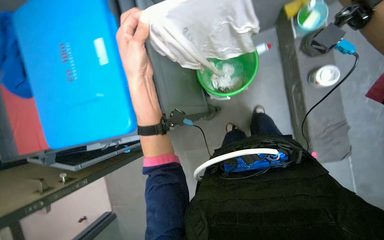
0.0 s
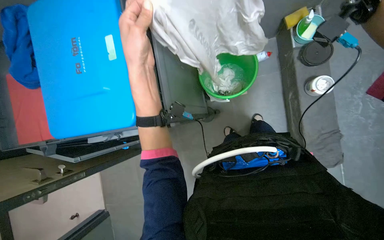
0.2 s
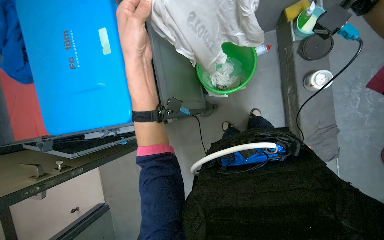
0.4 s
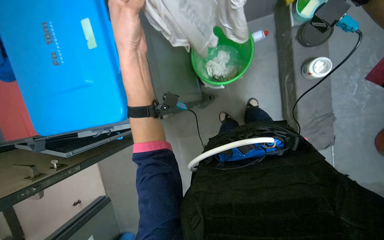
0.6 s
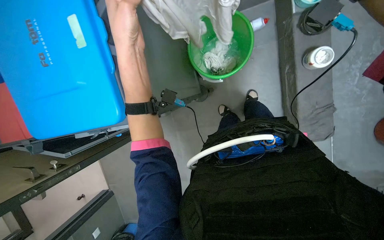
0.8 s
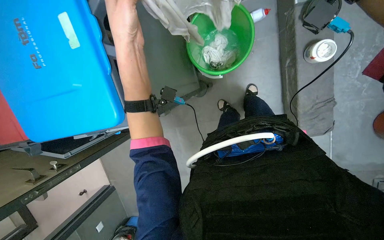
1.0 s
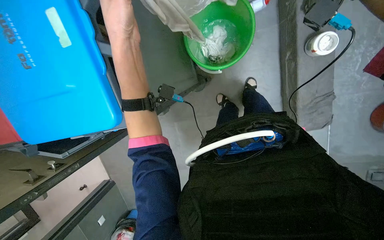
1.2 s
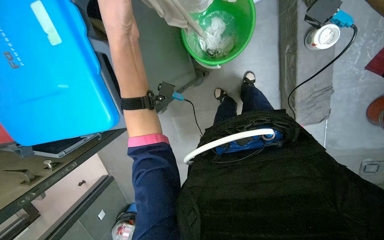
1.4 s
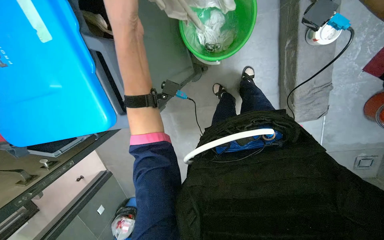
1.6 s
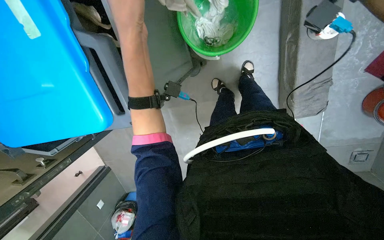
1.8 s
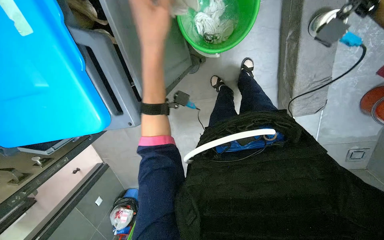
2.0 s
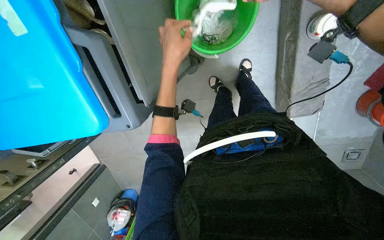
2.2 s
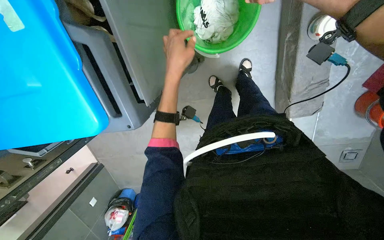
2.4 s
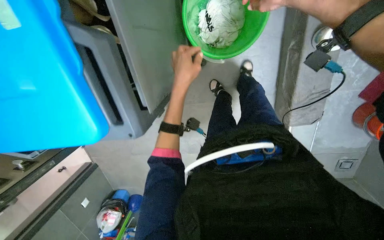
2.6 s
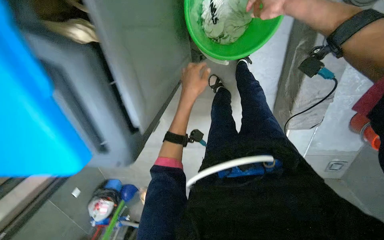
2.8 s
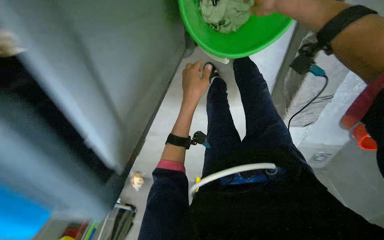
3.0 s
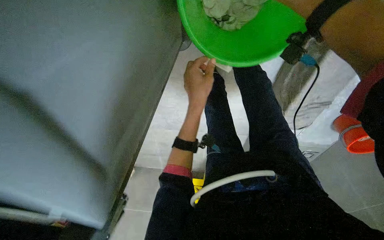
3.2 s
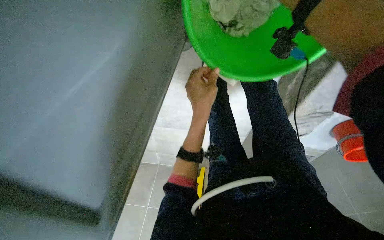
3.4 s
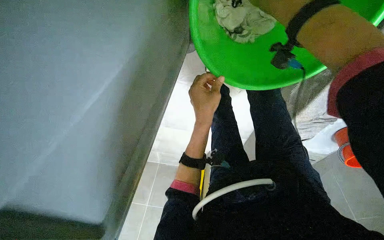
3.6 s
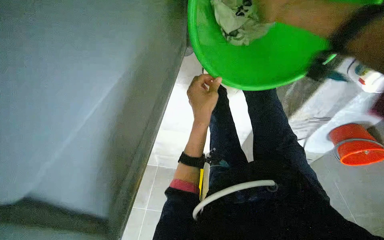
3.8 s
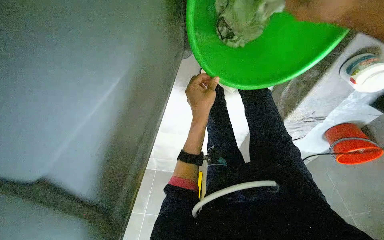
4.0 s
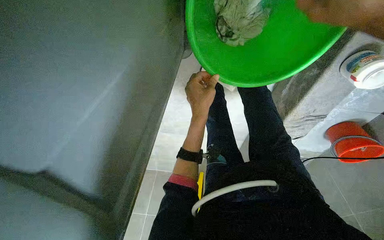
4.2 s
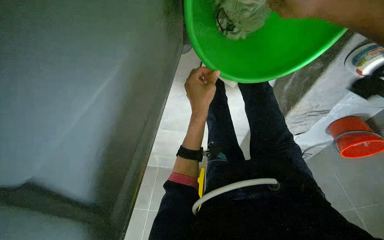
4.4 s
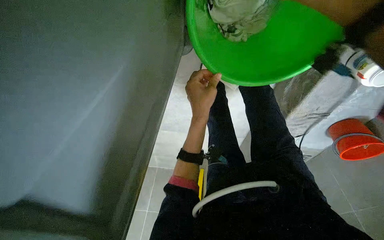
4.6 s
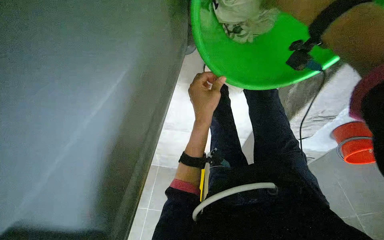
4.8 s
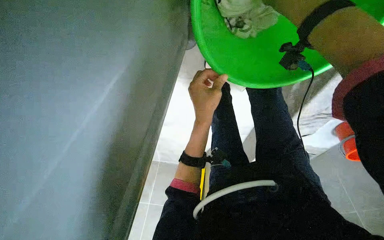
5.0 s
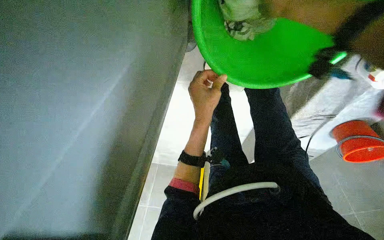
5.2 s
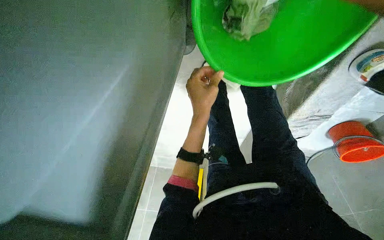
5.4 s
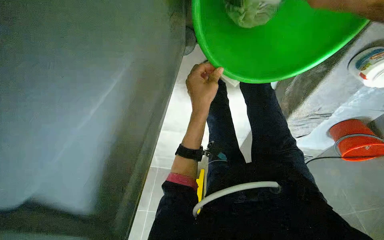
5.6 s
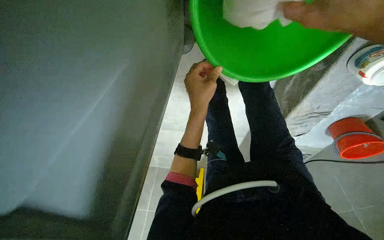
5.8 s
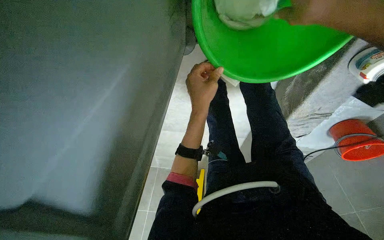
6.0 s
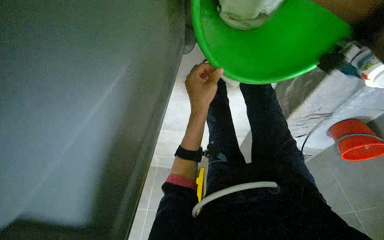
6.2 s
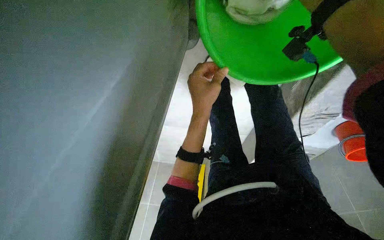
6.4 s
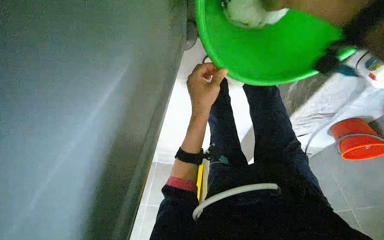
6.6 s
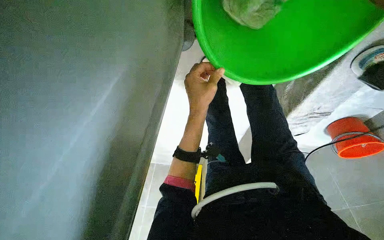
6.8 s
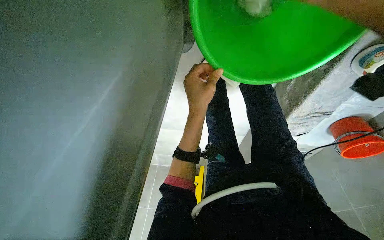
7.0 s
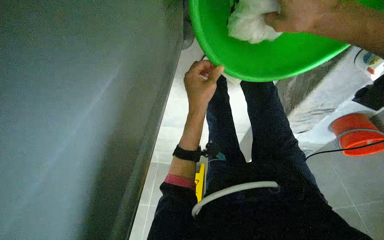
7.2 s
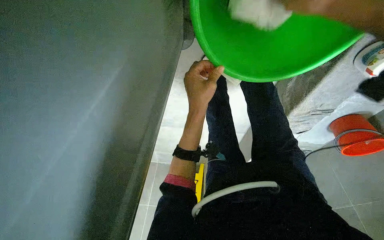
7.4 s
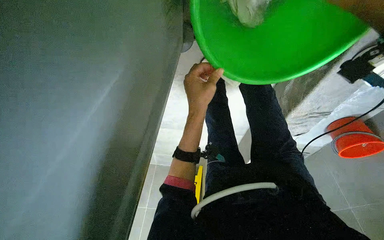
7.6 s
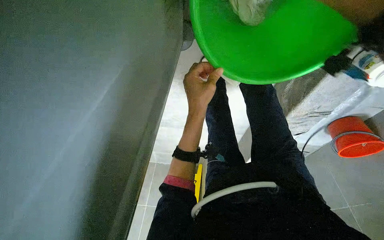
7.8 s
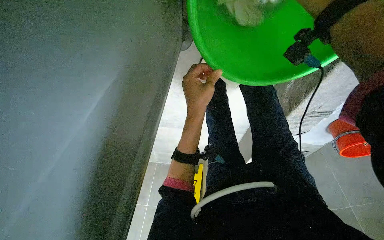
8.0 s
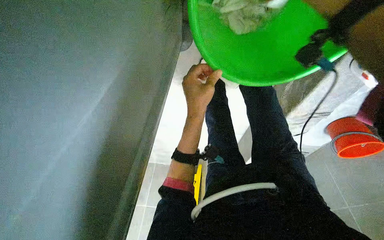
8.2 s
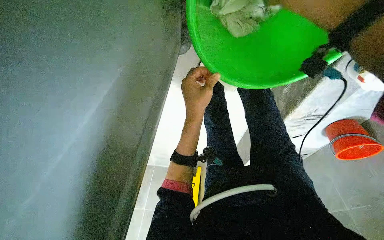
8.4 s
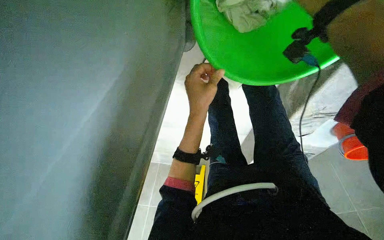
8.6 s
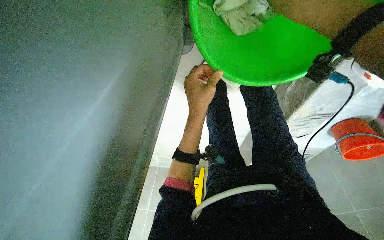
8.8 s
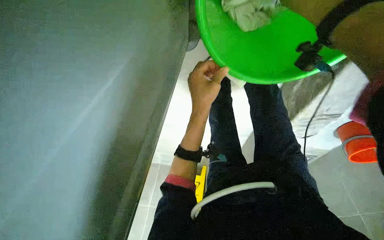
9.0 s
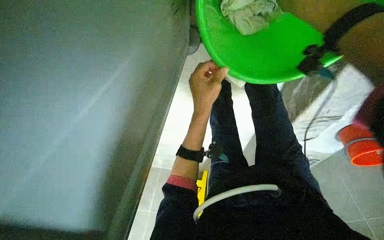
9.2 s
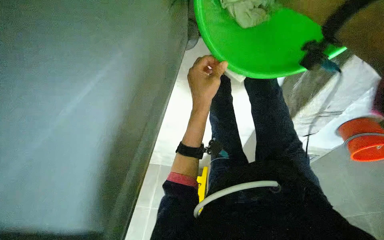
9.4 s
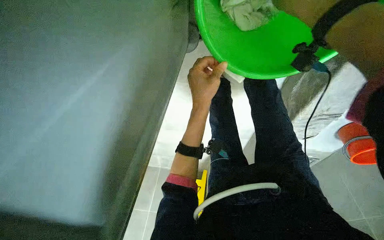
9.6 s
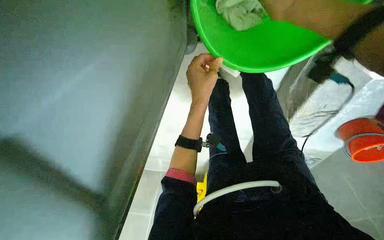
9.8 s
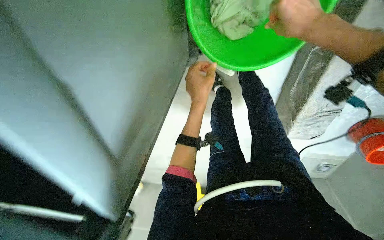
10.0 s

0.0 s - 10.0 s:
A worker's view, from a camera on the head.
Job: preparing cleaning supplies.
The whole recording: Wringing cleaning cloth. The worker wrings a cleaning cloth over a green bucket.
0.0 s - 1.4 s: The view tips downward by about 15 degrees.
1.4 s - 2.8 s: The left hand is displaced farther from the camera by about 35 cm.

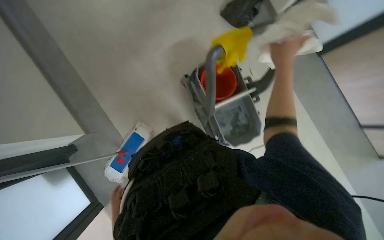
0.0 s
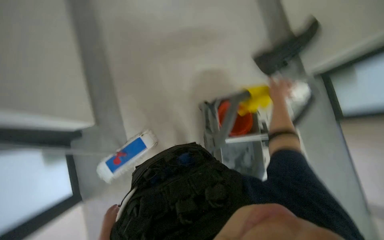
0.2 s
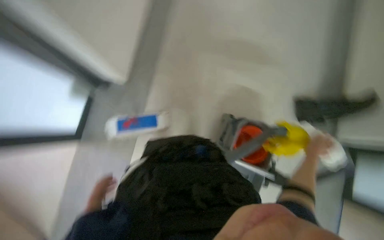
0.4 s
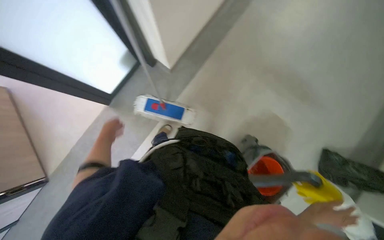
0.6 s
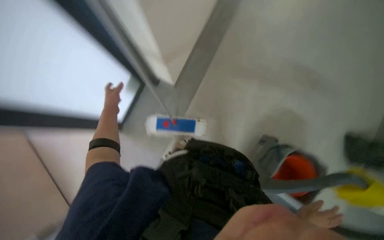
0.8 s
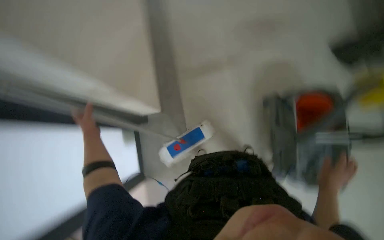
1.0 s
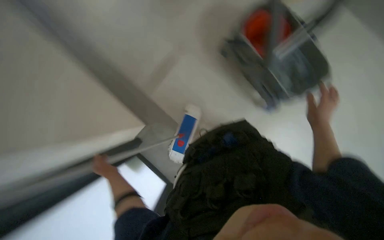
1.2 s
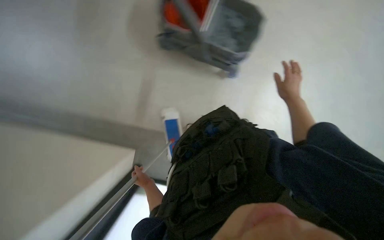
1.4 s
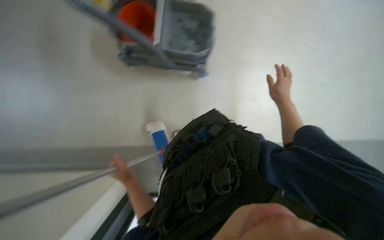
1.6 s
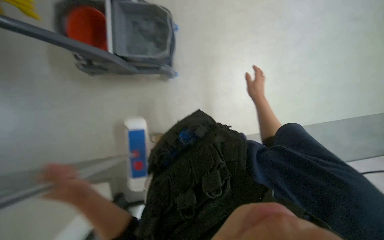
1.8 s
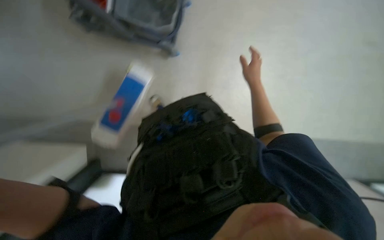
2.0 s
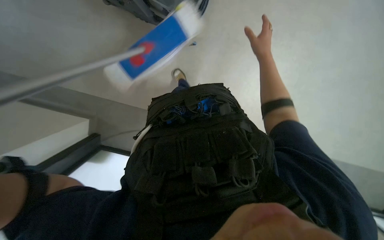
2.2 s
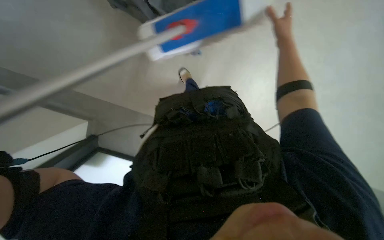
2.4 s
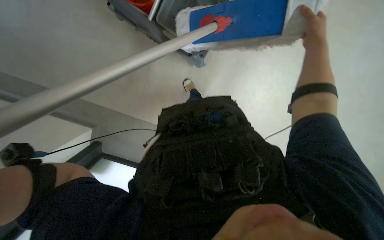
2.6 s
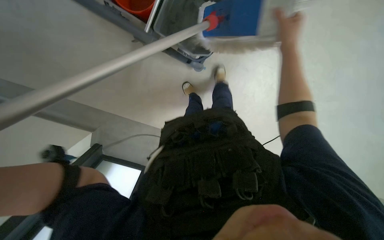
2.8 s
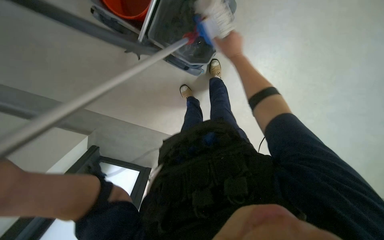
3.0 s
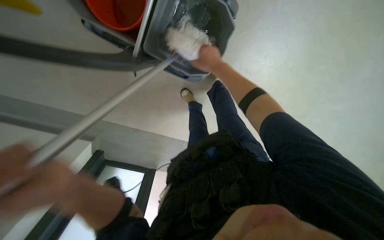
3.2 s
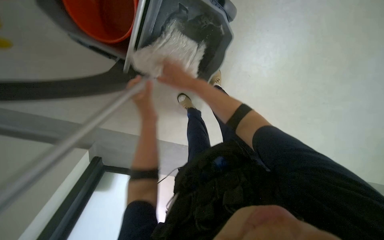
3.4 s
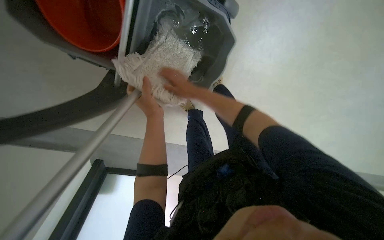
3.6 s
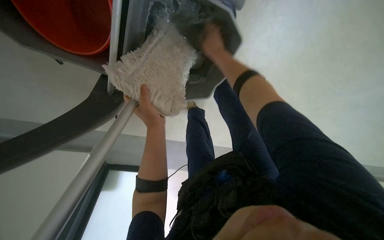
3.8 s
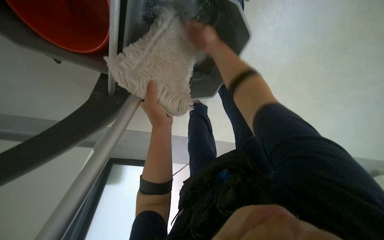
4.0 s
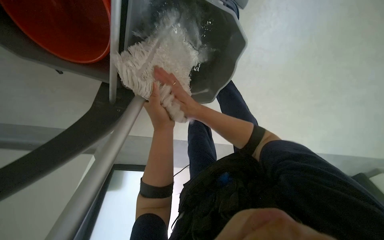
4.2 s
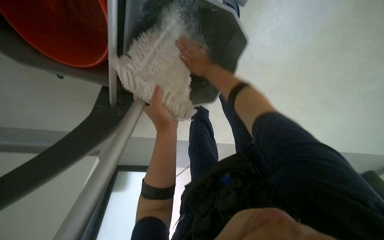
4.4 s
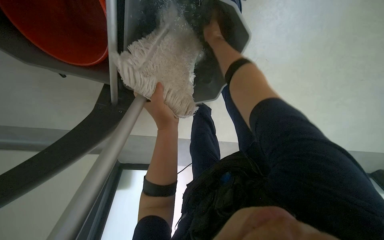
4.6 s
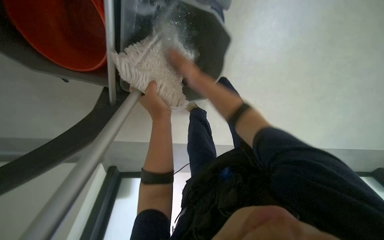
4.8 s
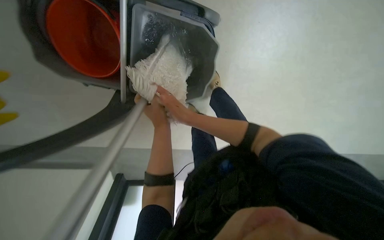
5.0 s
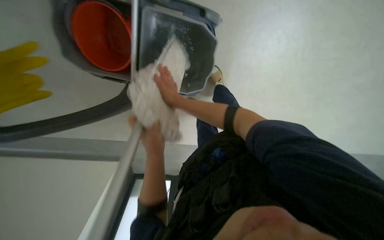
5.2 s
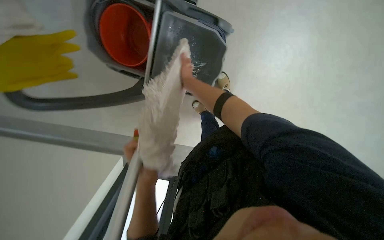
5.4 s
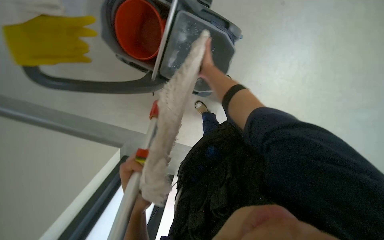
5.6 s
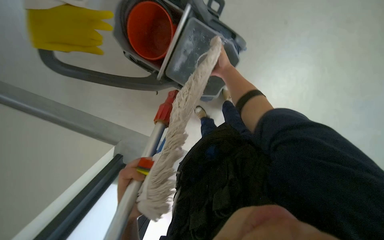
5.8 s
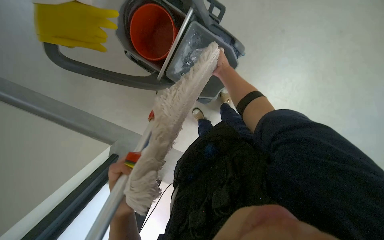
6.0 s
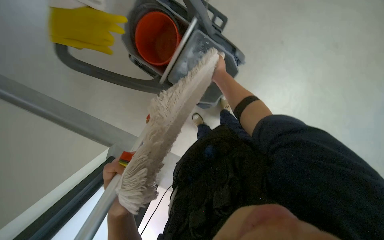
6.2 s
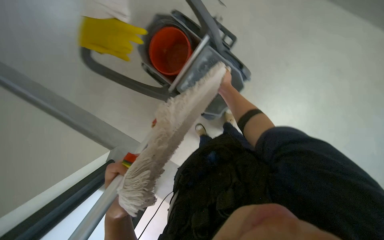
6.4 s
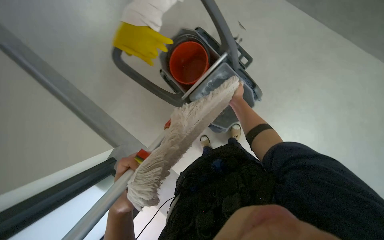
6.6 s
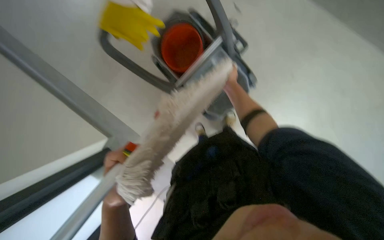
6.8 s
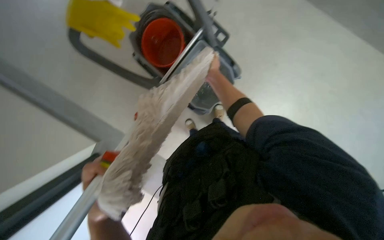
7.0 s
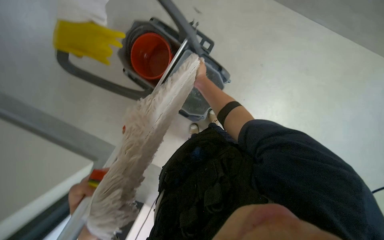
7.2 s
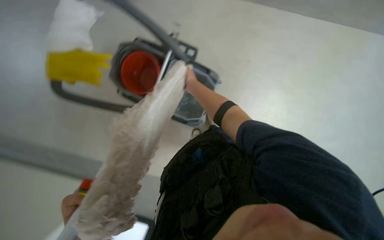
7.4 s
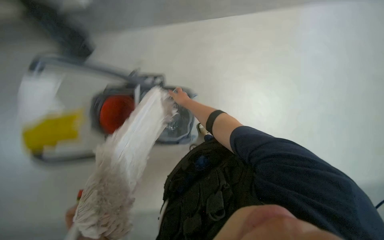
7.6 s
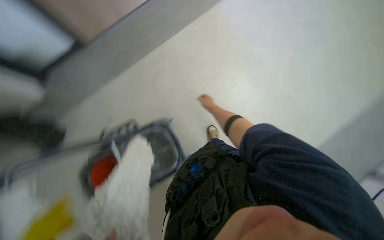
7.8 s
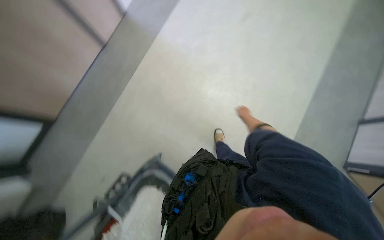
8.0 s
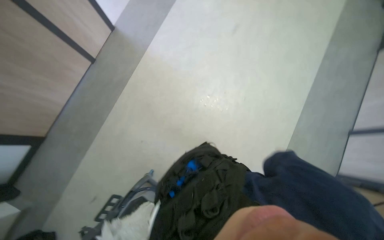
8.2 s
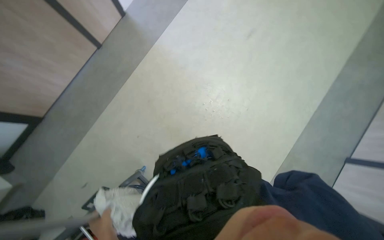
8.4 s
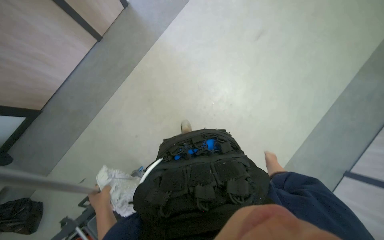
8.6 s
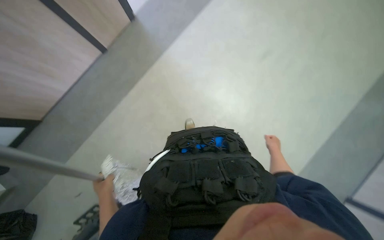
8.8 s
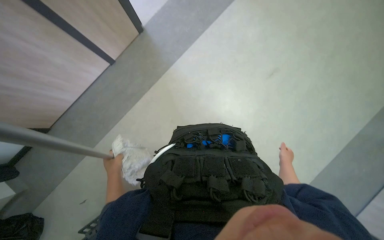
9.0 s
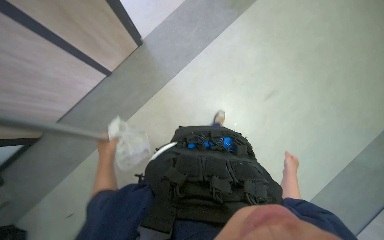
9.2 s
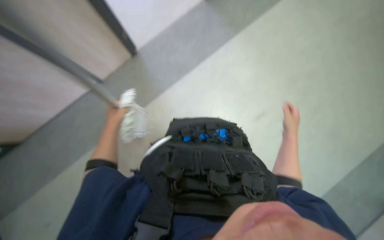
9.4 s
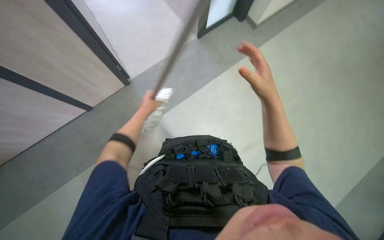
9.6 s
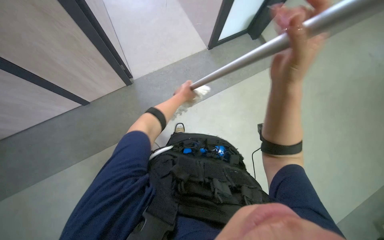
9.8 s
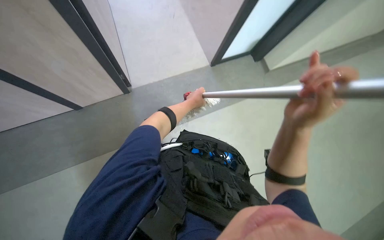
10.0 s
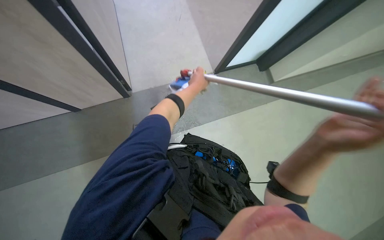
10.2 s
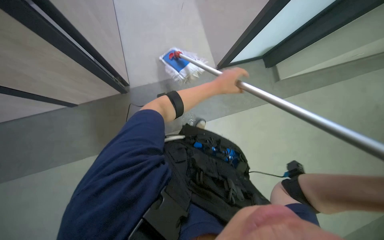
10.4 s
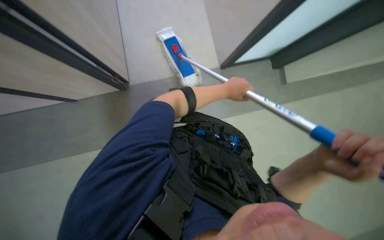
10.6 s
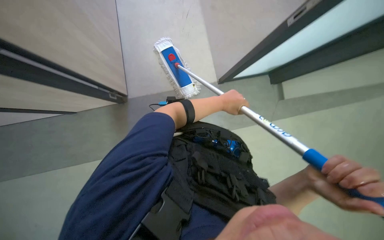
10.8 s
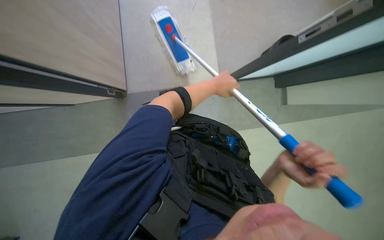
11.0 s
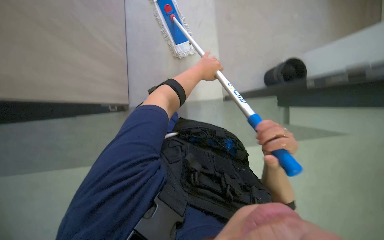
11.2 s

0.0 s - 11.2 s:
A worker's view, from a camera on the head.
Job: mopping floor.
The whole recording: Mopping office floor. The worker mops the office floor using a mop and bucket. The worker mops the office floor, periodically wringing and adjusting the mop.
0.0 s - 1.6 s: The camera pitches upward, by approximately 10 degrees. Everything in view rotates roughly 55 degrees counterclockwise.
1.6 s - 3.2 s: The right hand shifts roughly 25 cm to the left, nearer to the camera and up the picture.
3.2 s - 4.8 s: The right hand moves up and down the picture over some 25 cm, changing direction 3 times.
6.4 s - 8.0 s: The wearer looks roughly 25 degrees further upward. Everything in view rotates about 45 degrees counterclockwise.
